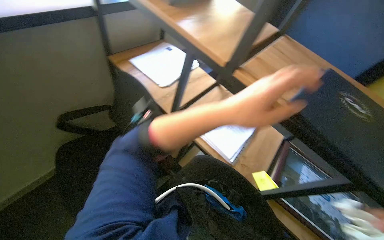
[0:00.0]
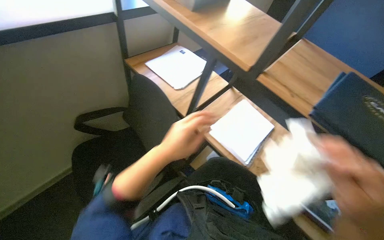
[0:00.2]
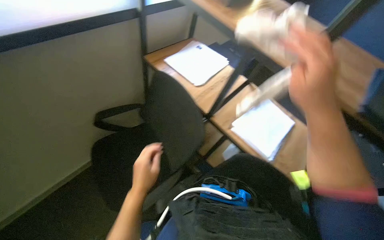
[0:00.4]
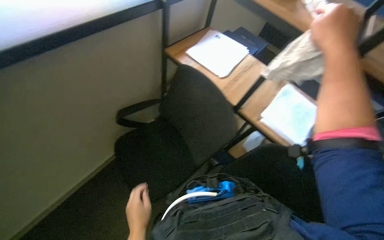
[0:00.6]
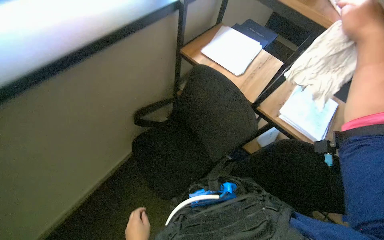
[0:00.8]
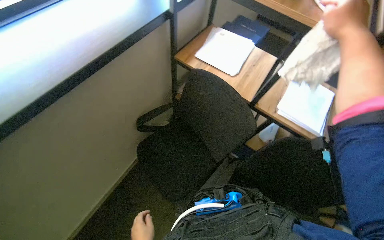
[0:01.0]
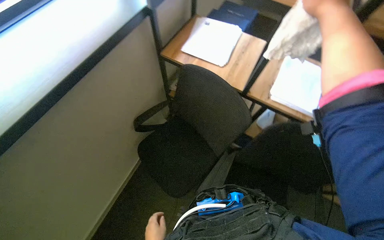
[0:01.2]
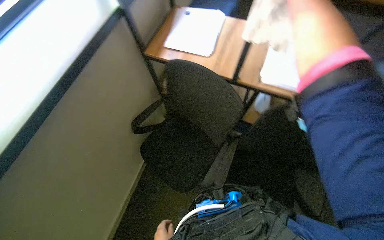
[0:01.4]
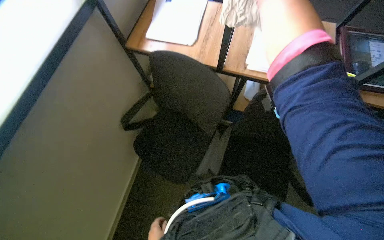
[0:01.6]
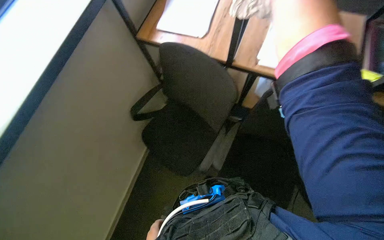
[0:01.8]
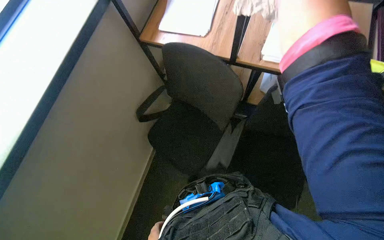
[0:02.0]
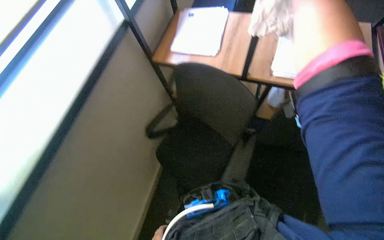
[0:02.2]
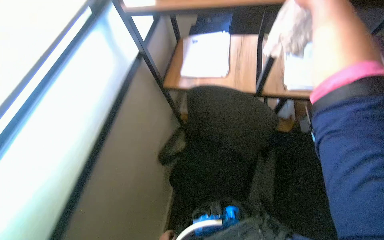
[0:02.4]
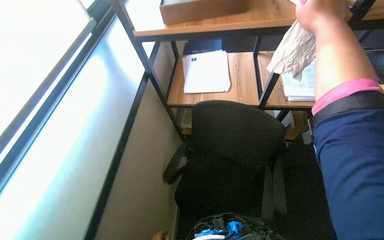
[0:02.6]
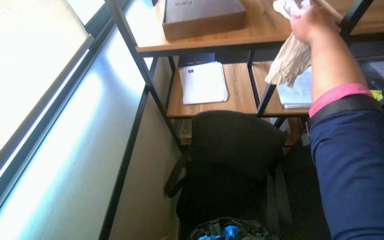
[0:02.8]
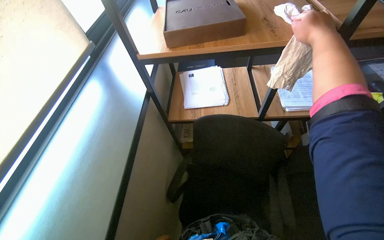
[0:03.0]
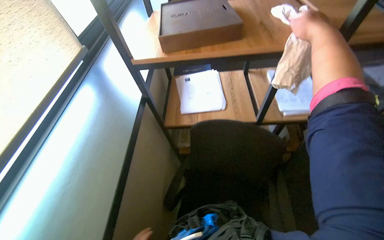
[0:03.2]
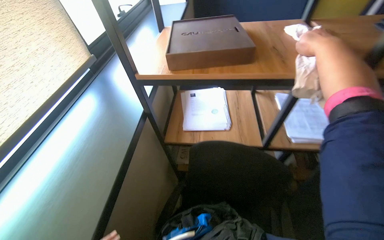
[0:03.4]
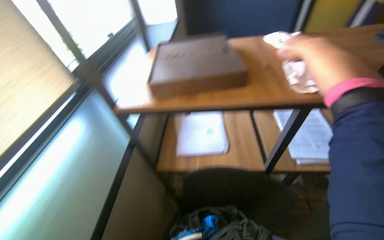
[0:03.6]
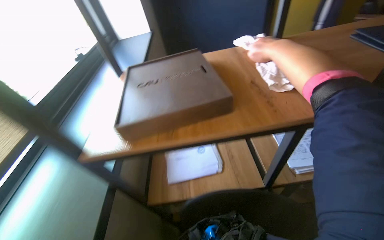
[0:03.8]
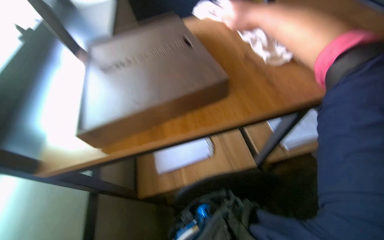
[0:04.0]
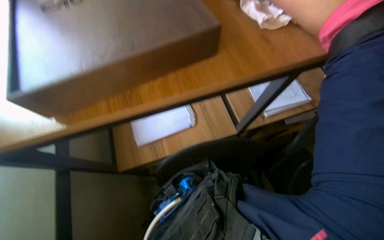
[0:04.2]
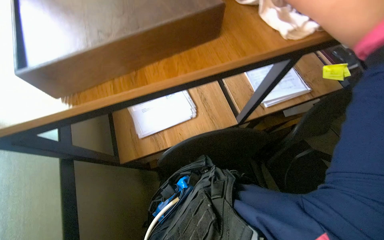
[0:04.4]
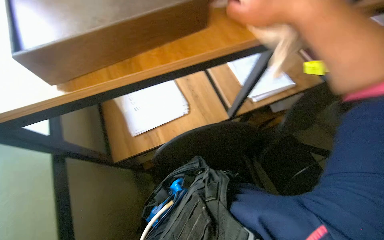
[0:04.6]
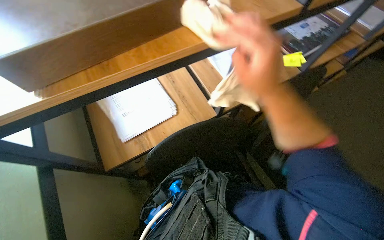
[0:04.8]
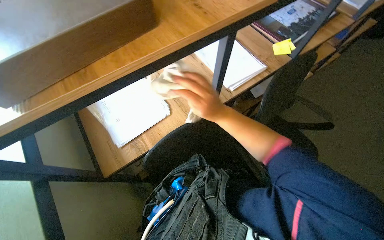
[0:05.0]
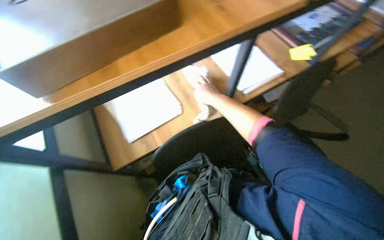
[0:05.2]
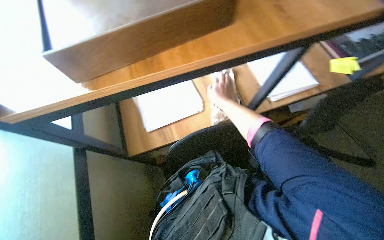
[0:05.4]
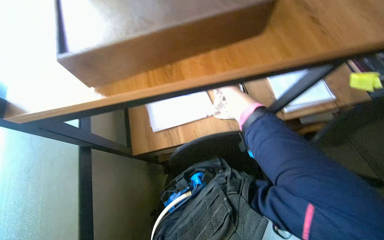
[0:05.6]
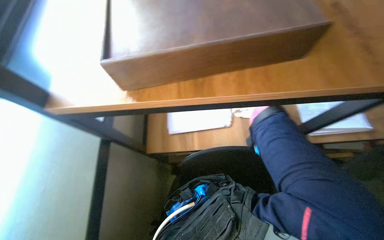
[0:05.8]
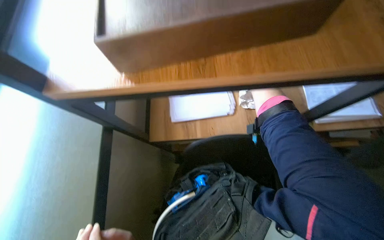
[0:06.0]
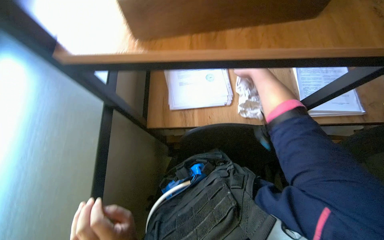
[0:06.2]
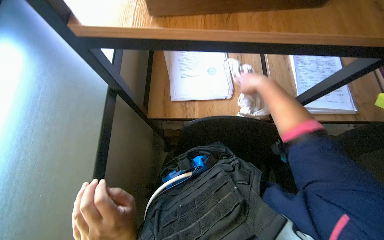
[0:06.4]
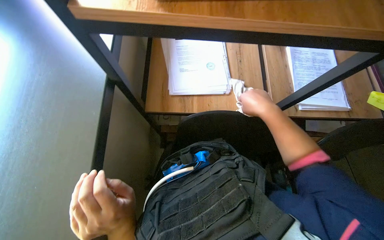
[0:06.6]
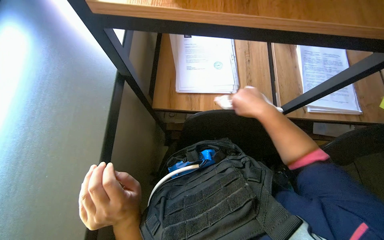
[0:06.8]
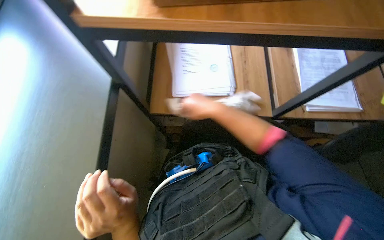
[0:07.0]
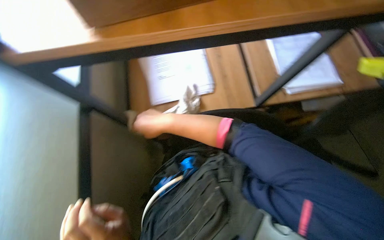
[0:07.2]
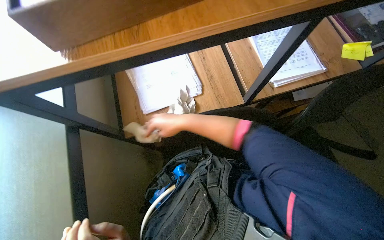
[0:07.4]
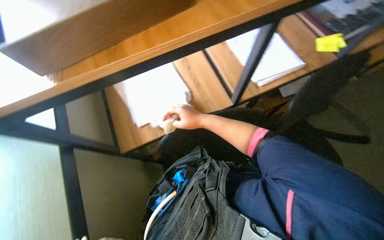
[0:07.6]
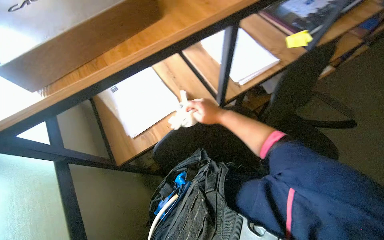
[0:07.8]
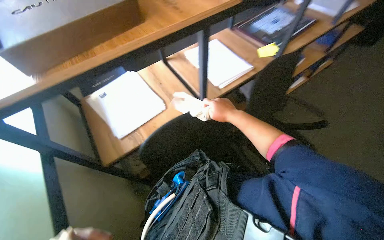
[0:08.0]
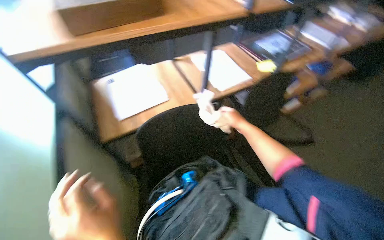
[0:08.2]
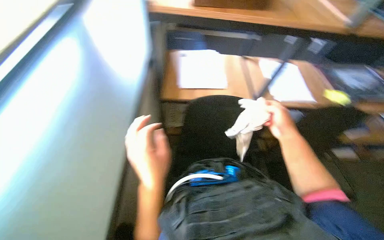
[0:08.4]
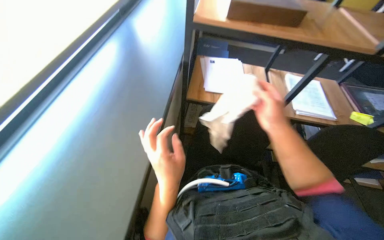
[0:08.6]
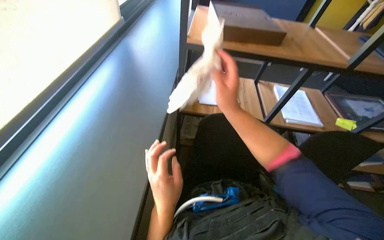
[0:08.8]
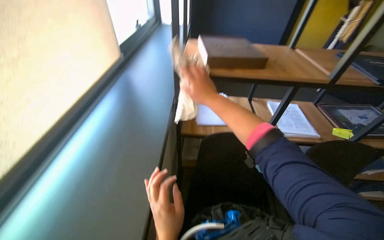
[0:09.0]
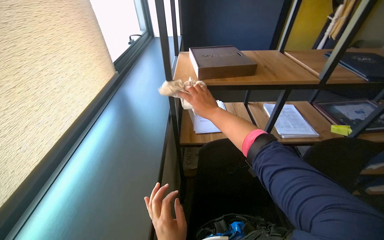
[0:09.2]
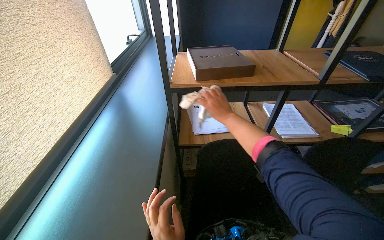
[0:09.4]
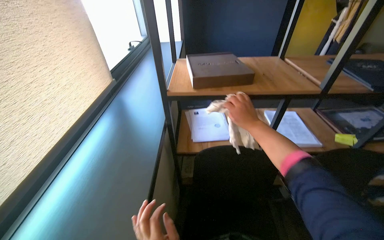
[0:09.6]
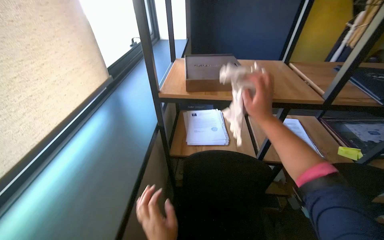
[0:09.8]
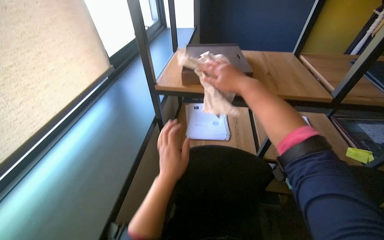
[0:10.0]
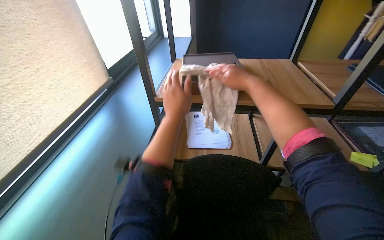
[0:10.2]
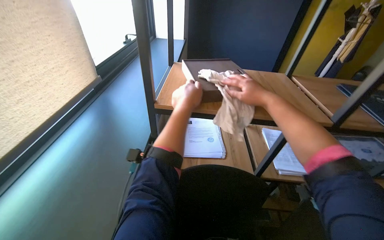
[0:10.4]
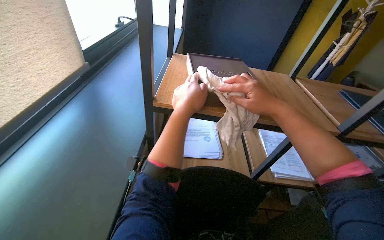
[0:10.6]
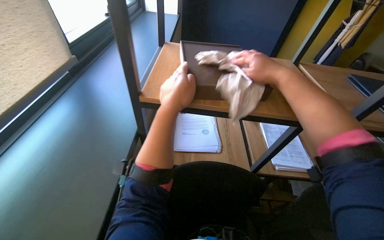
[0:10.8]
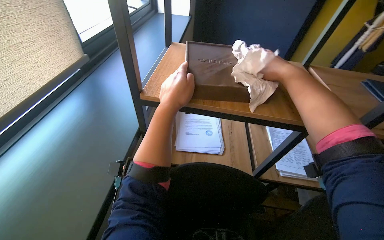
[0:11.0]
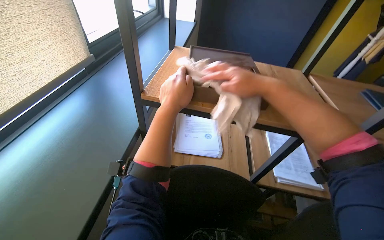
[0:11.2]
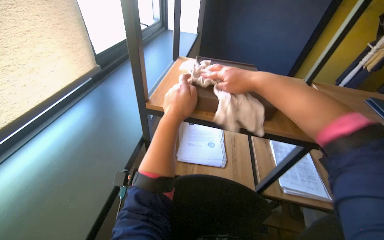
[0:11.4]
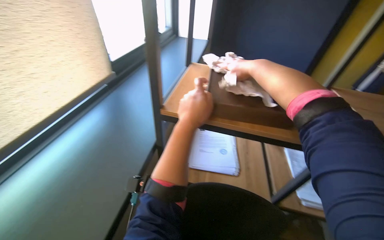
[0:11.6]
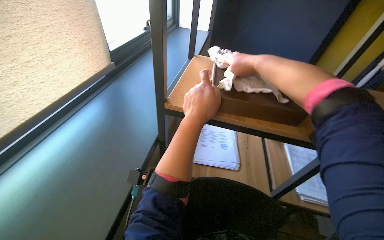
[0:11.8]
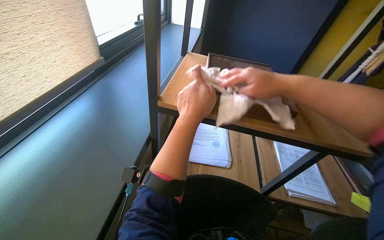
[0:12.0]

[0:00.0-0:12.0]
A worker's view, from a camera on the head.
Job: wiping surfaces.
The whole recording: Cleaning office shelving unit. The worker wipes the shelves and items on them, including a folder, a box, and a framed picture.
0:00.0 to 0:01.6: The view tilts some 15 degrees downward. Everything in view rotates approximately 30 degrees counterclockwise.
0:01.6 to 0:03.0: The view pans to the left by roughly 15 degrees. The wearer looks approximately 20 degrees further upward.
0:03.0 to 0:04.4: The head turns to the right by roughly 25 degrees.
0:04.4 to 0:06.0: The wearer looks some 25 degrees further to the left.
0:07.6 to 0:09.0: The wearer looks approximately 25 degrees further upward.
0:09.0 to 0:10.4: The right hand travels to the right by approximately 20 cm.
0:10.4 to 0:12.0: The right hand reaches about 15 cm up the picture, then returns.

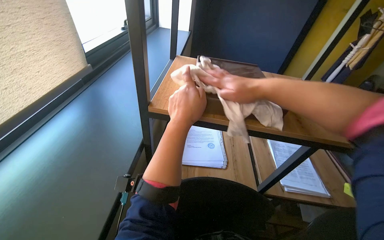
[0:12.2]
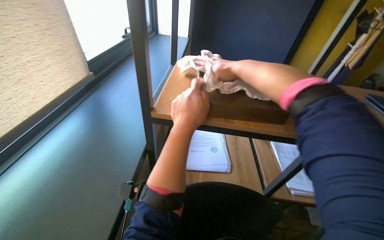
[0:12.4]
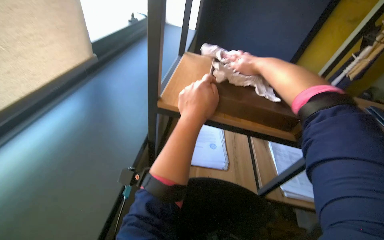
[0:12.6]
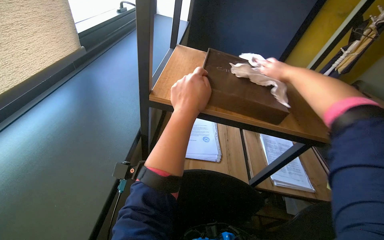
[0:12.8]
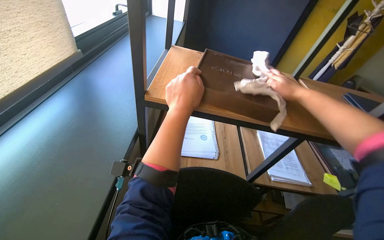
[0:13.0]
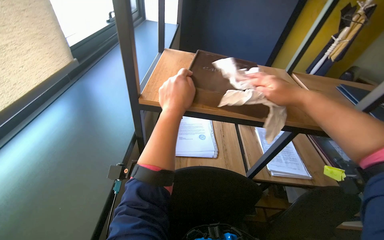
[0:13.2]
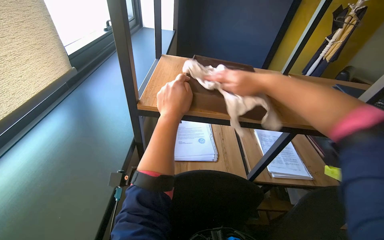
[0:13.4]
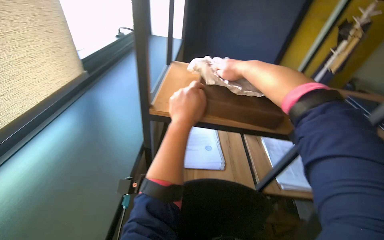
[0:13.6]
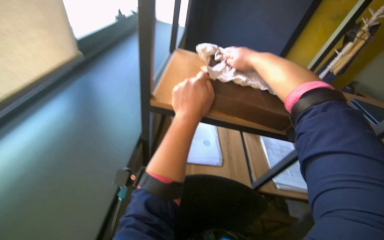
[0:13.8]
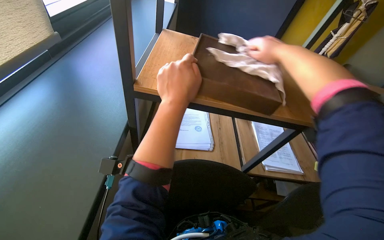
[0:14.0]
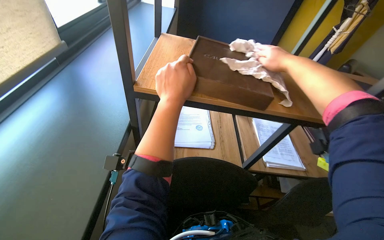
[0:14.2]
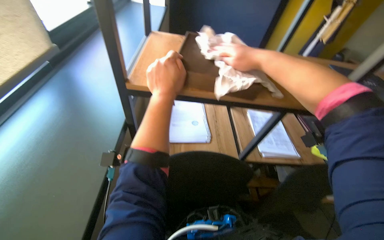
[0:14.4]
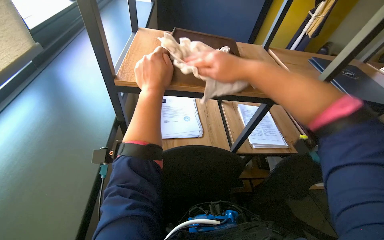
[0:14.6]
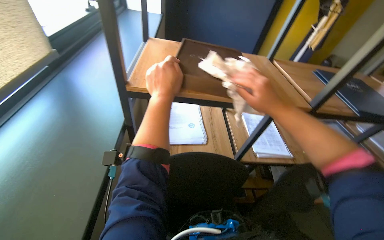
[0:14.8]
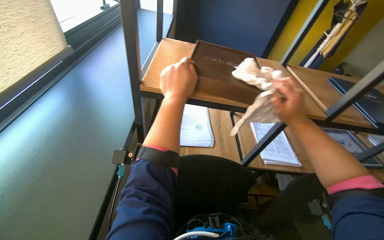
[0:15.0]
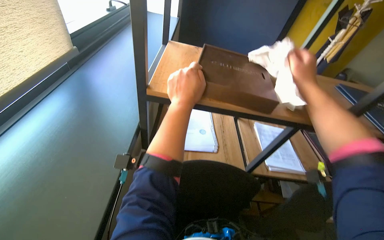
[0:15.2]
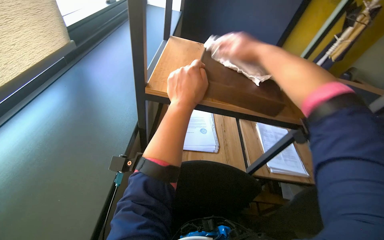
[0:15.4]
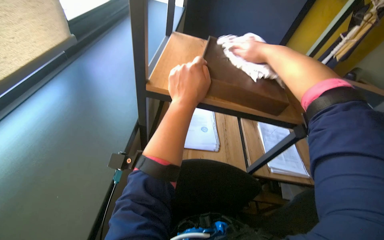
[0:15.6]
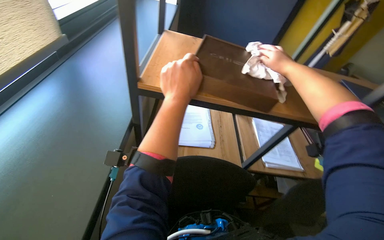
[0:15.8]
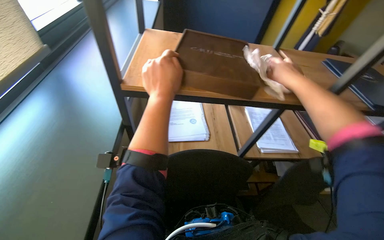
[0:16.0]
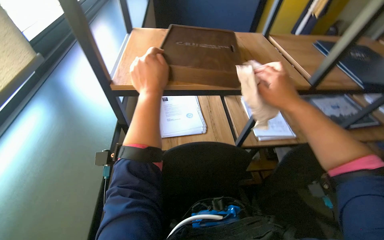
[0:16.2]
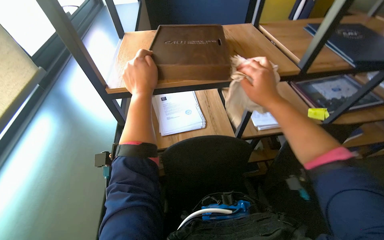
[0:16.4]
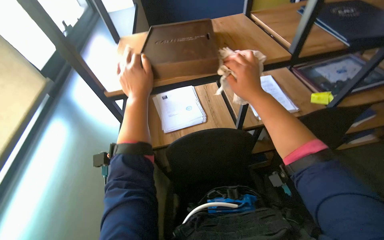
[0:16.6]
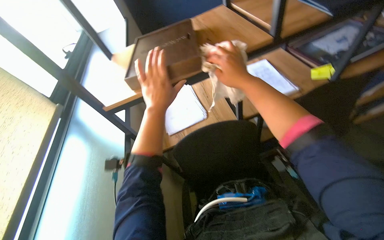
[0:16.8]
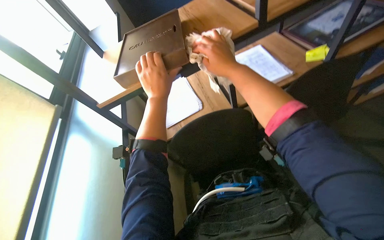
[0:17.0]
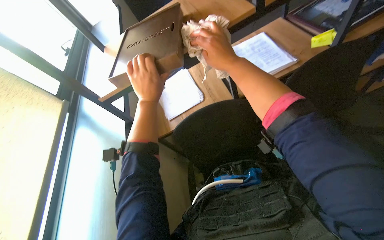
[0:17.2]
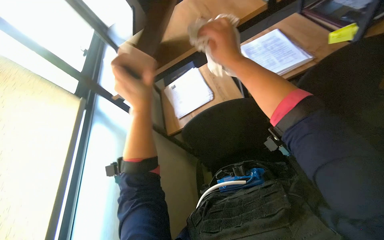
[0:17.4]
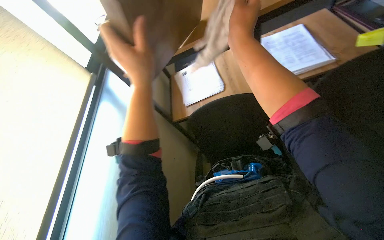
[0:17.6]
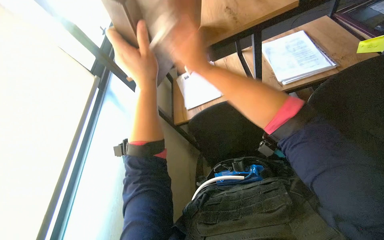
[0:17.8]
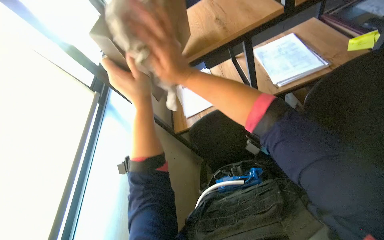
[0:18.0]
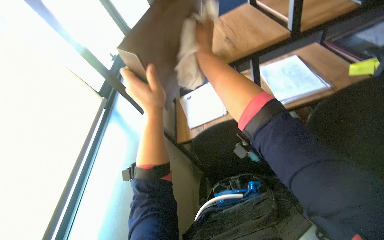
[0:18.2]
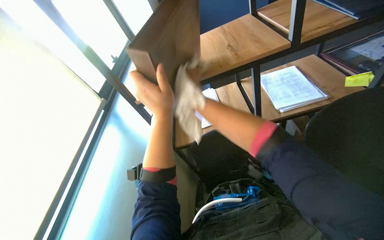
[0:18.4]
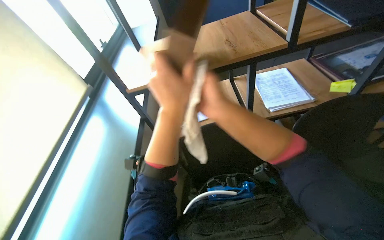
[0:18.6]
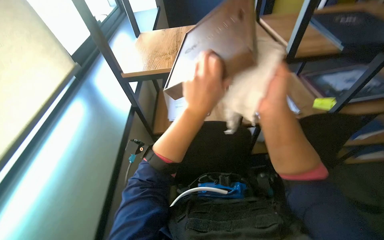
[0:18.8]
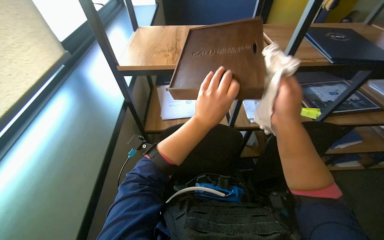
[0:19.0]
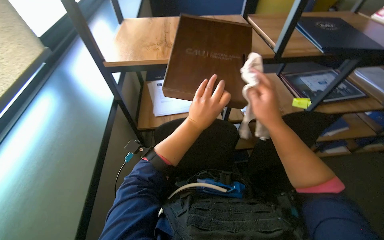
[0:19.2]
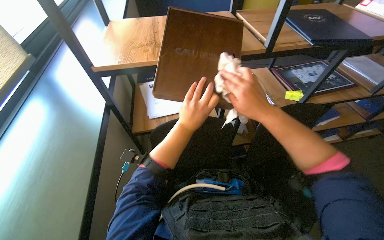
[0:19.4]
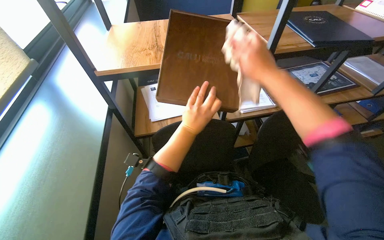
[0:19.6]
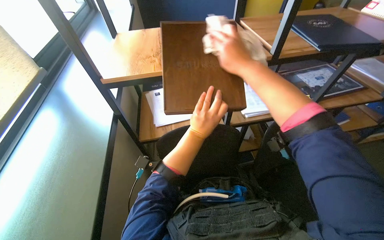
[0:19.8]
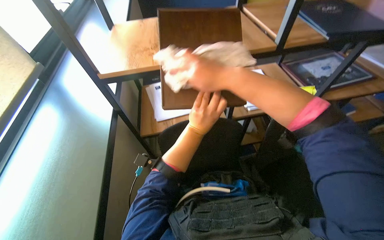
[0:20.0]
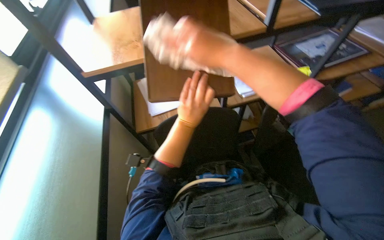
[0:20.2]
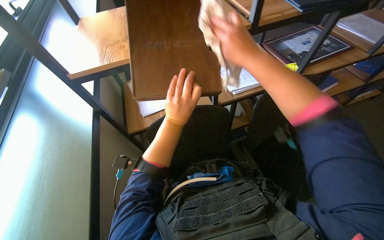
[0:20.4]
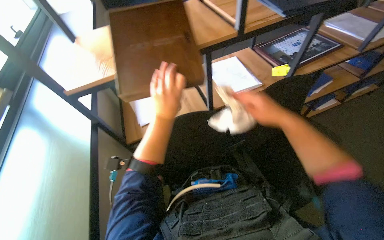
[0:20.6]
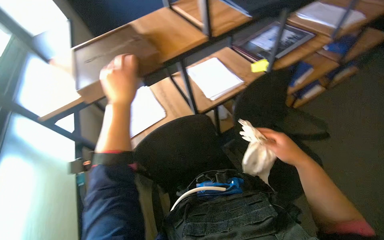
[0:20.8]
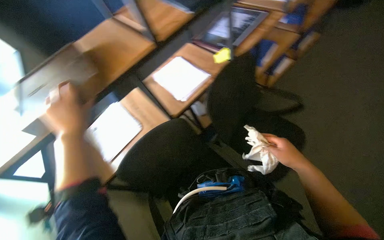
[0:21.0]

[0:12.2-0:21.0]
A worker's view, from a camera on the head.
Job: wiping surfaces.
The whole recording: Cleaning office shelving unit. The worker wipes the shelves and items on them, including a folder, a box, and a framed picture.
0:12.2 to 0:13.6: The right hand travels farther from the camera and up the picture by roughly 15 cm, and moves roughly 20 cm to the right and comes back.
0:13.6 to 0:15.2: The right hand is displaced to the right, down the picture and nearer to the camera by approximately 20 cm.
0:15.2 to 0:16.6: The right hand moves left and right over approximately 15 cm, changing direction 2 times.
0:16.6 to 0:18.0: The view pans to the left by approximately 15 degrees. The right hand goes some 15 cm to the left.
0:18.0 to 0:19.6: The camera sweeps to the right, by approximately 20 degrees.
0:19.6 to 0:21.0: Everything in view rotates roughly 35 degrees counterclockwise.
